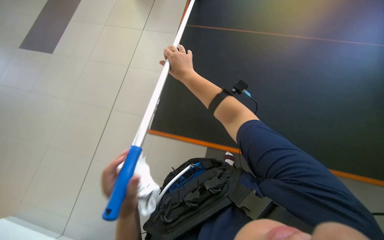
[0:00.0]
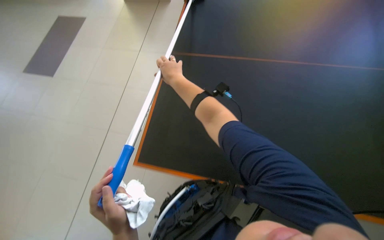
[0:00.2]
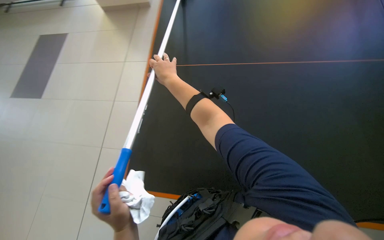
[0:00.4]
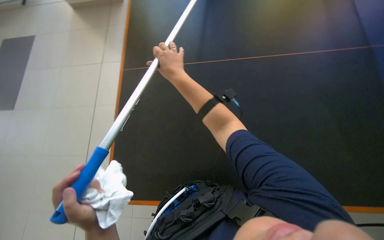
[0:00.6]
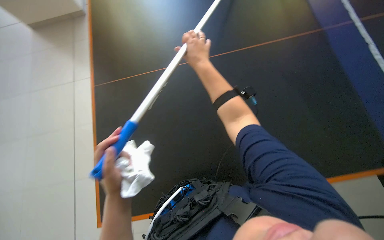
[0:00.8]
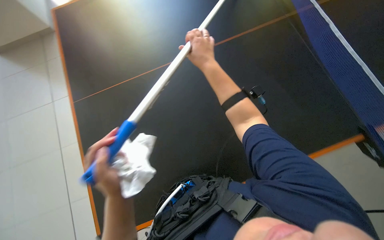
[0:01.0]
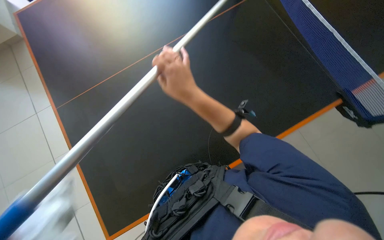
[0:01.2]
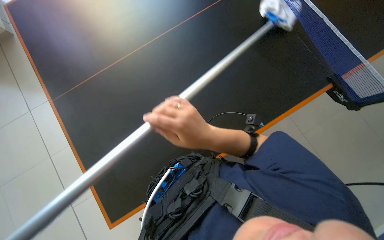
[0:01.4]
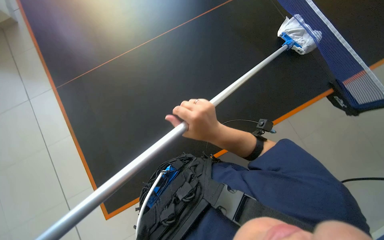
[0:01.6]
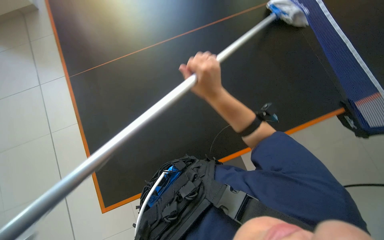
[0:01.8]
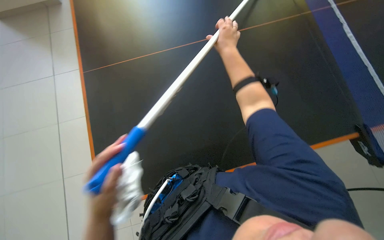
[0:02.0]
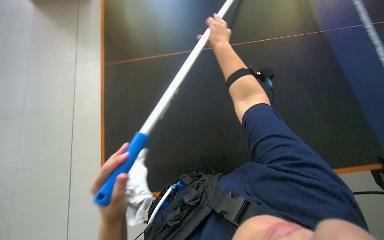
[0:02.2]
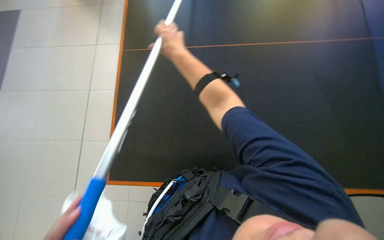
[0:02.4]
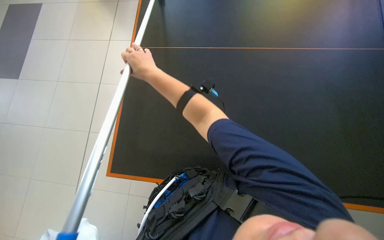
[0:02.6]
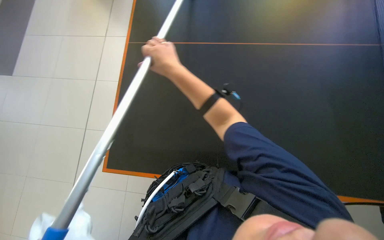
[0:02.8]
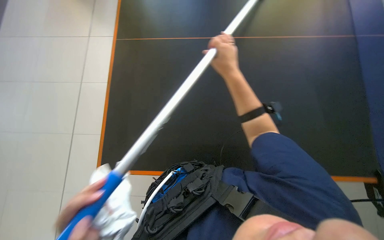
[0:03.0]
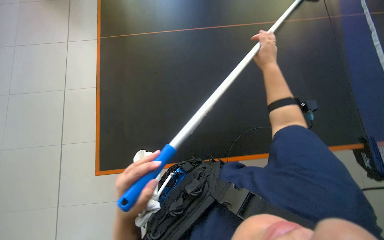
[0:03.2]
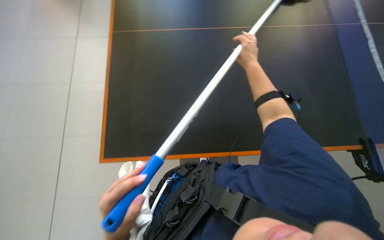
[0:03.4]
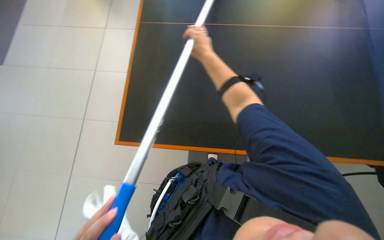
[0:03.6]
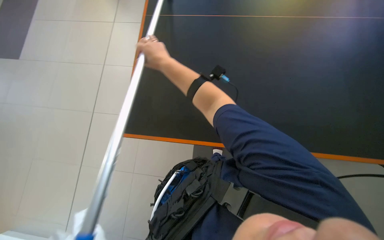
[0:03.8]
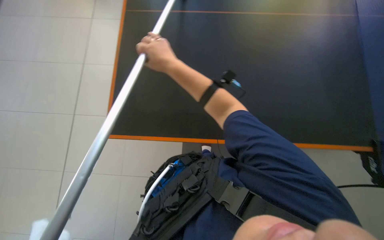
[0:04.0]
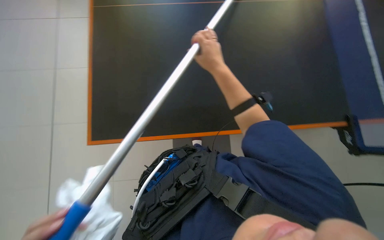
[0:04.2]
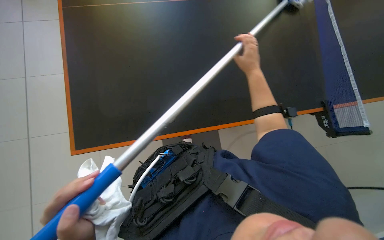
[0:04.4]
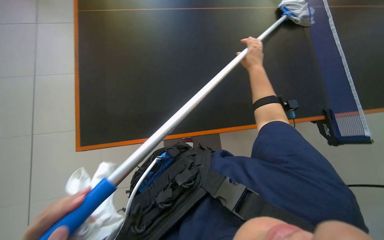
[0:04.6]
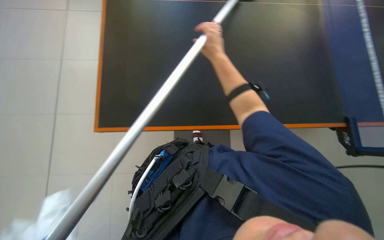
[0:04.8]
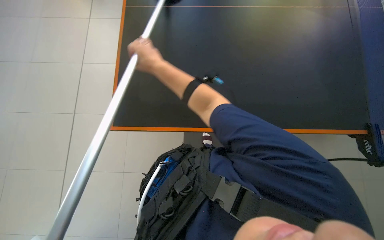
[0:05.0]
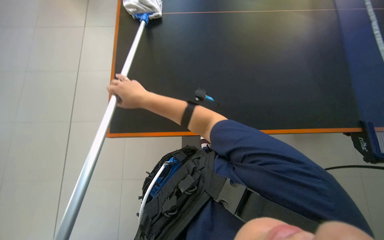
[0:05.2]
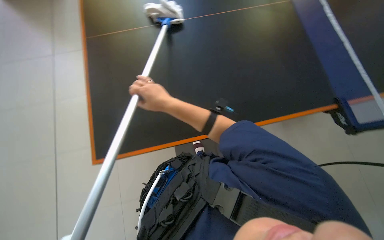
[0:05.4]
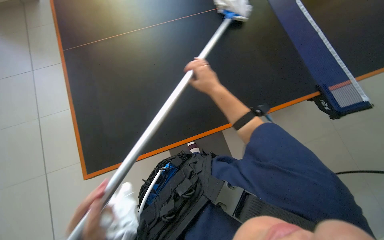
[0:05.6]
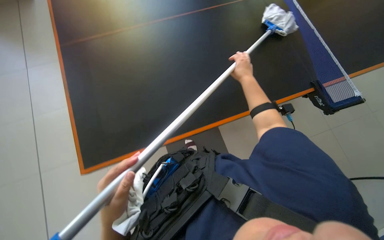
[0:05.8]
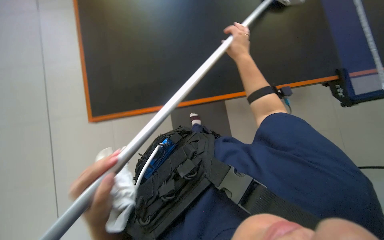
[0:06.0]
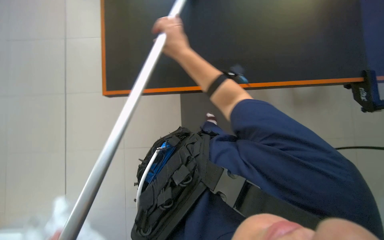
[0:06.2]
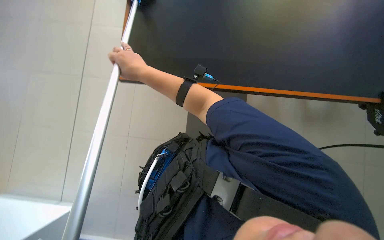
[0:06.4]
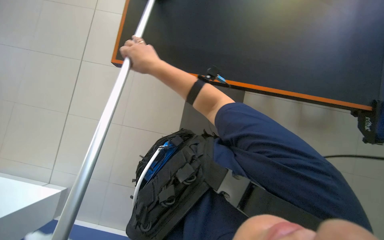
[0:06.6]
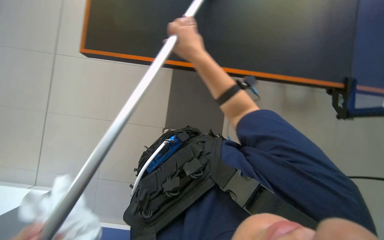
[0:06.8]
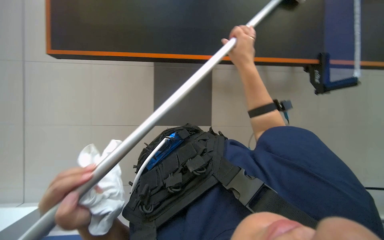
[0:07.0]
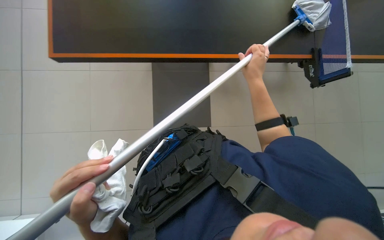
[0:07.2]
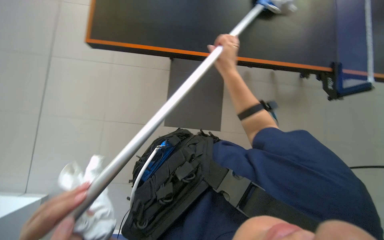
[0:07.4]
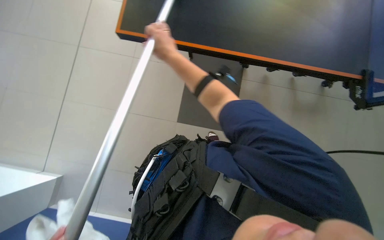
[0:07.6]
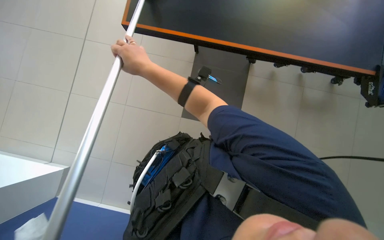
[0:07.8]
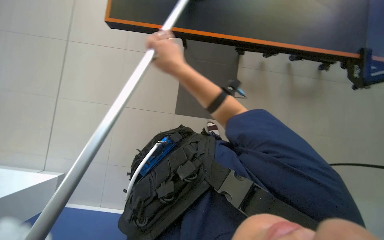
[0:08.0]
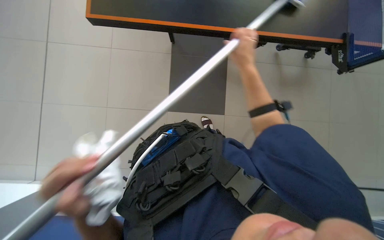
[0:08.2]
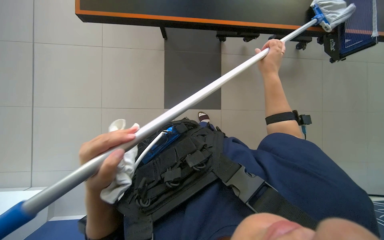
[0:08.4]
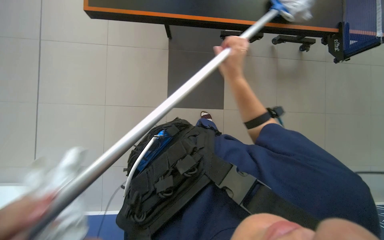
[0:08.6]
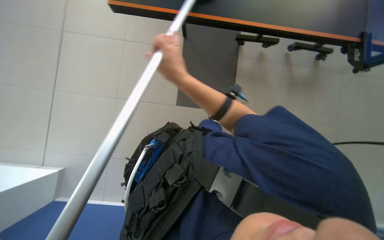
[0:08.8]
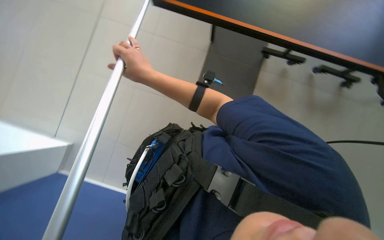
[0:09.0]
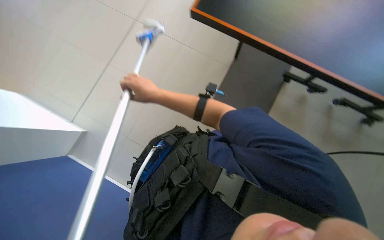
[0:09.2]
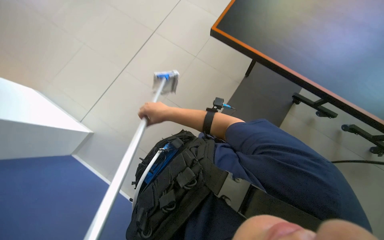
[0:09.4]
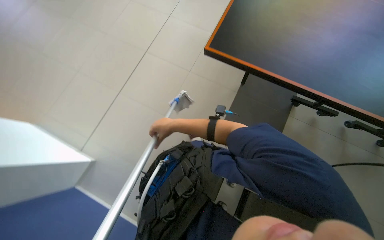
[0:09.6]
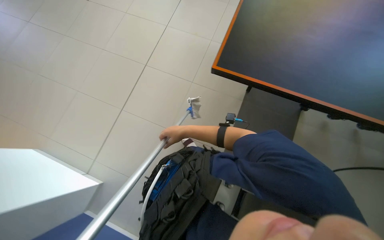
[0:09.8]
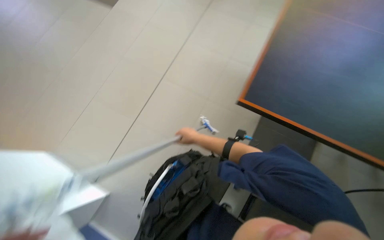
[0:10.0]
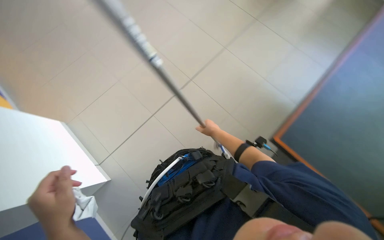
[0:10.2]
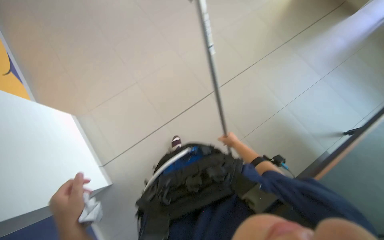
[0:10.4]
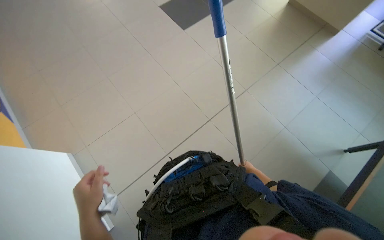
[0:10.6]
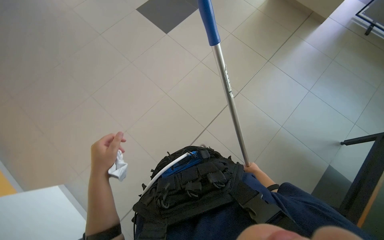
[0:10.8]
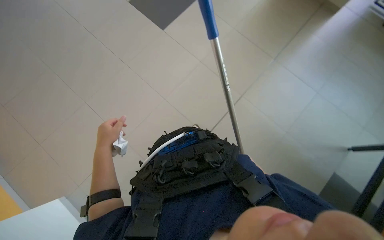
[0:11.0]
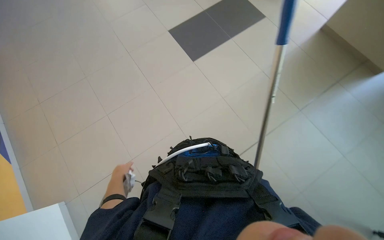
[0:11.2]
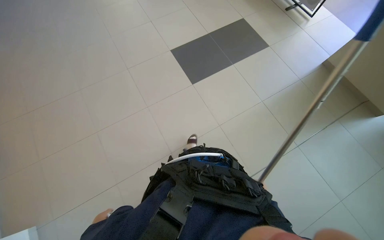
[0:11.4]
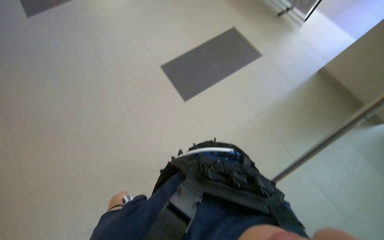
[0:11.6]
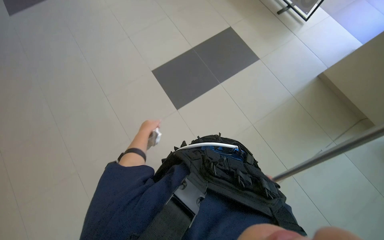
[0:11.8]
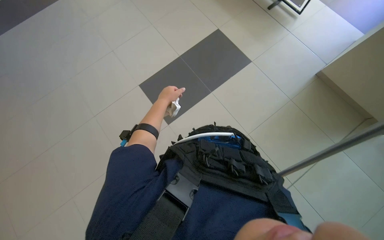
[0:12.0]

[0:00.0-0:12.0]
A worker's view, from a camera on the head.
Job: wiping surfaces.
The whole recording: Cleaning ping pong table with long-handled tool. The worker cleans the ping pong table surface with a long-handled tool.
0:00.0 to 0:01.6: The right hand shifts about 30 cm to the right and down the picture.
0:01.6 to 0:03.0: The right hand goes some 15 cm to the right and up the picture.
0:03.0 to 0:04.4: The wearer's head swings about 15 degrees to the right. The right hand swings left and right, approximately 35 cm each way, with 2 reversals.
0:04.4 to 0:06.0: The right hand reaches about 35 cm to the left, then returns.
0:07.6 to 0:09.0: The right hand swings left and right, approximately 35 cm each way, with 2 reversals.
0:09.0 to 0:10.4: The head turns to the left by about 45 degrees. The view tilts some 15 degrees upward.
0:10.4 to 0:12.0: The wearer looks about 15 degrees further to the left.

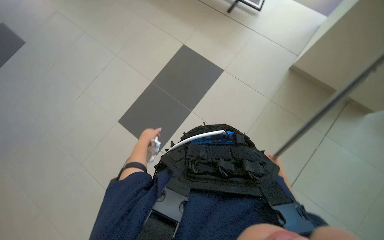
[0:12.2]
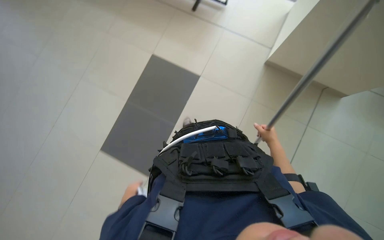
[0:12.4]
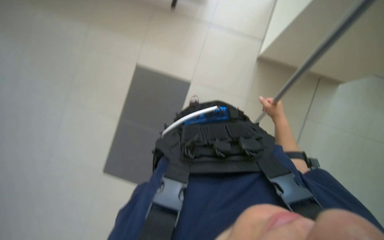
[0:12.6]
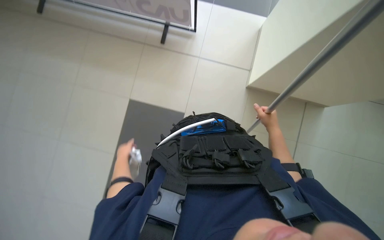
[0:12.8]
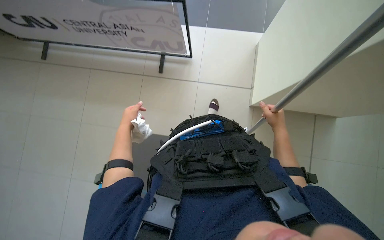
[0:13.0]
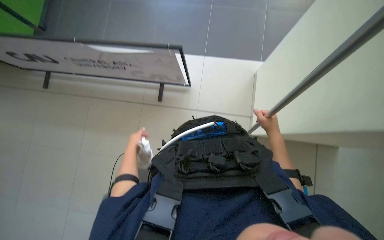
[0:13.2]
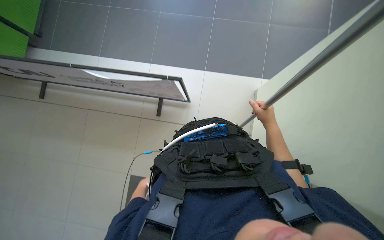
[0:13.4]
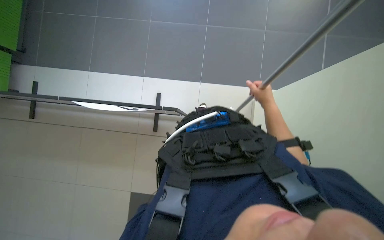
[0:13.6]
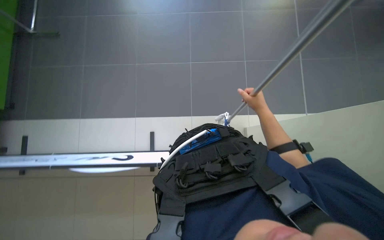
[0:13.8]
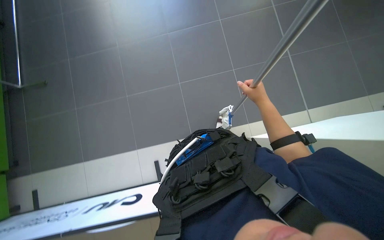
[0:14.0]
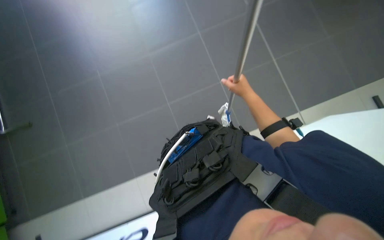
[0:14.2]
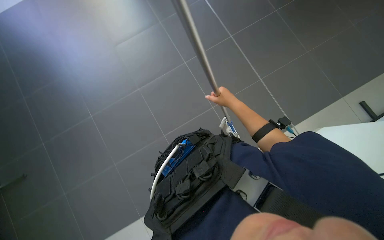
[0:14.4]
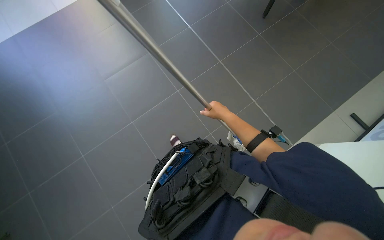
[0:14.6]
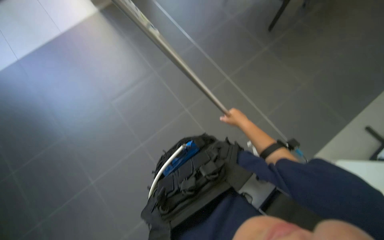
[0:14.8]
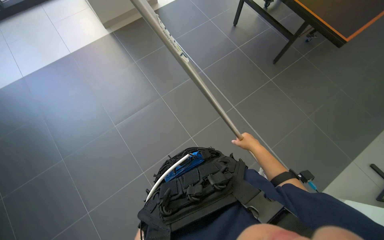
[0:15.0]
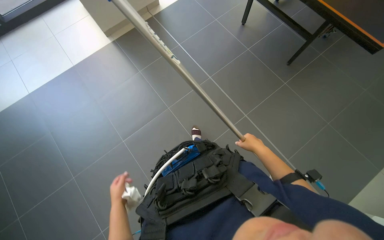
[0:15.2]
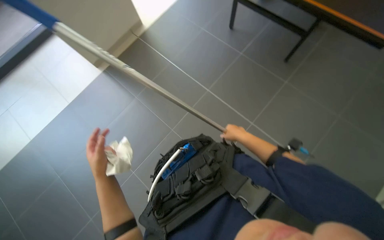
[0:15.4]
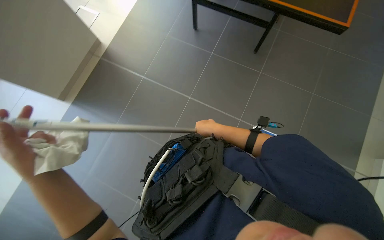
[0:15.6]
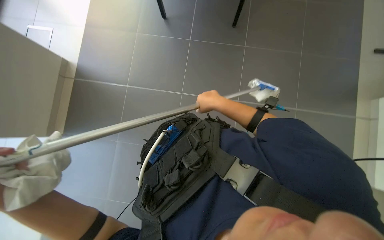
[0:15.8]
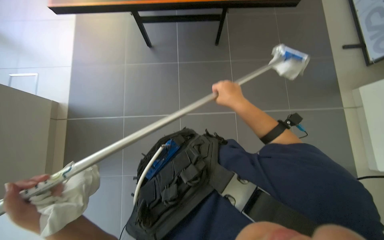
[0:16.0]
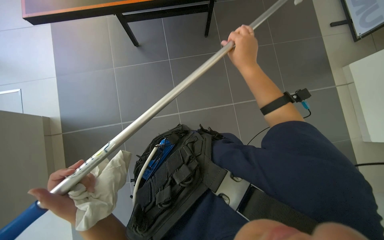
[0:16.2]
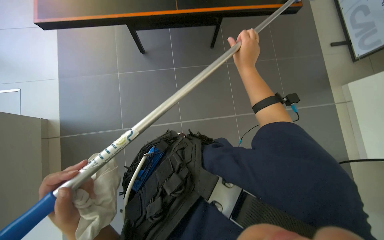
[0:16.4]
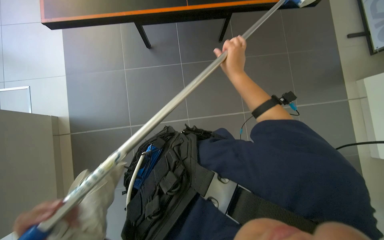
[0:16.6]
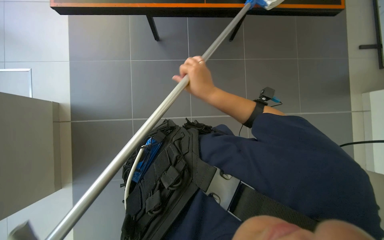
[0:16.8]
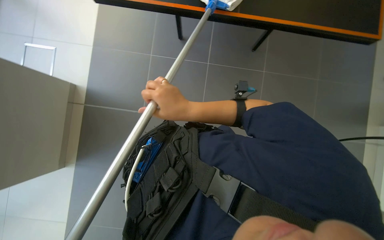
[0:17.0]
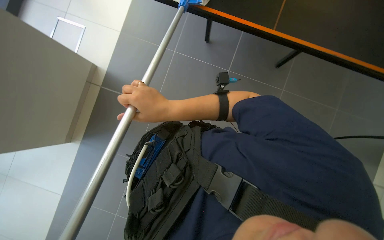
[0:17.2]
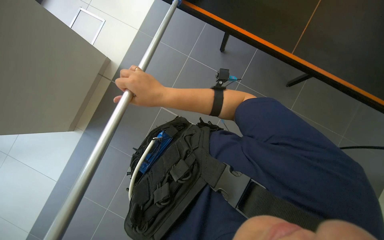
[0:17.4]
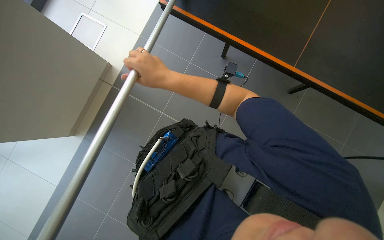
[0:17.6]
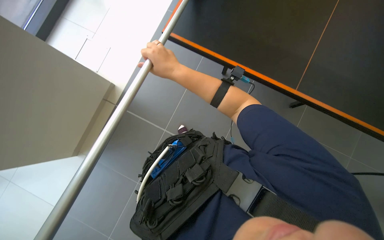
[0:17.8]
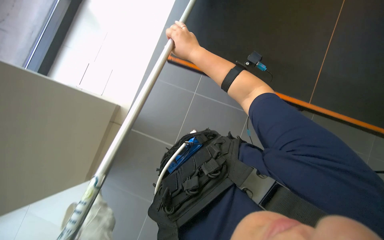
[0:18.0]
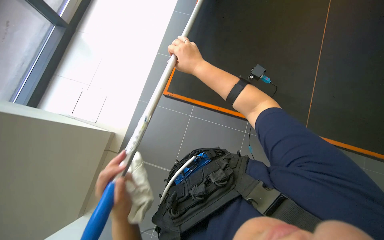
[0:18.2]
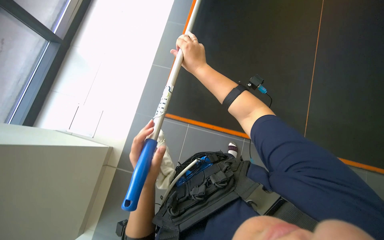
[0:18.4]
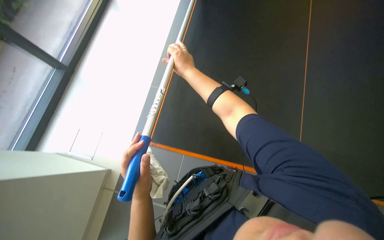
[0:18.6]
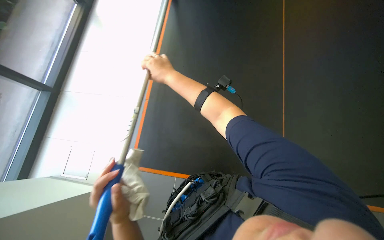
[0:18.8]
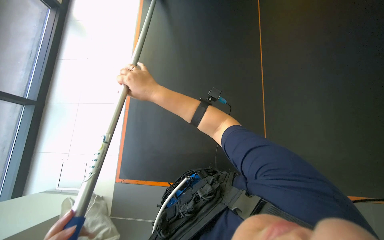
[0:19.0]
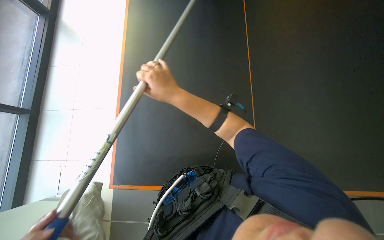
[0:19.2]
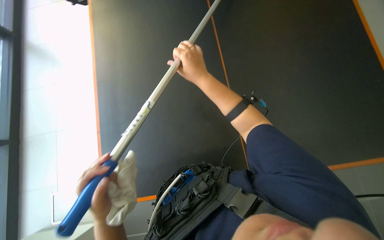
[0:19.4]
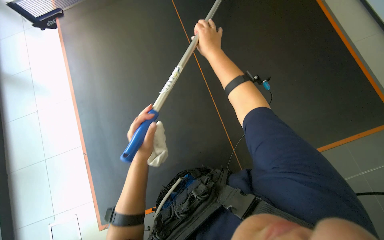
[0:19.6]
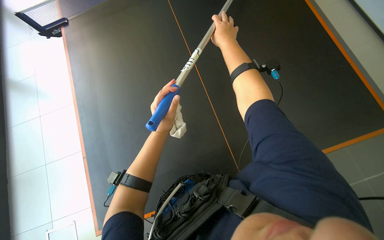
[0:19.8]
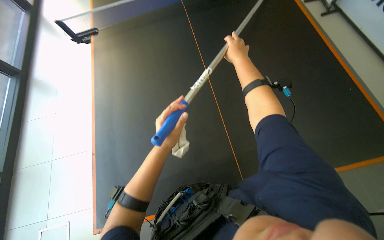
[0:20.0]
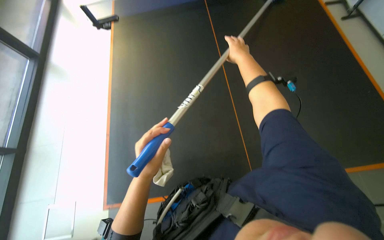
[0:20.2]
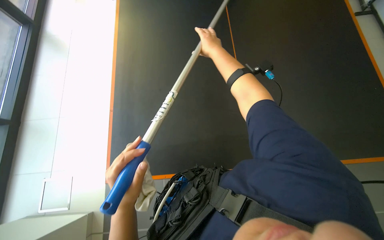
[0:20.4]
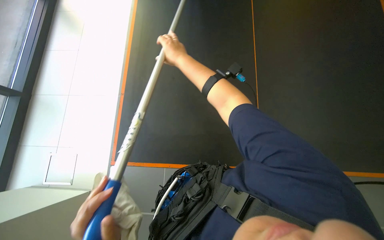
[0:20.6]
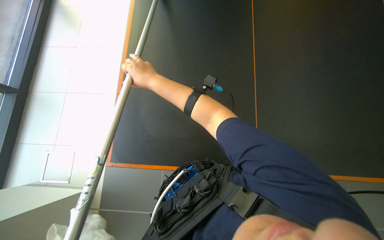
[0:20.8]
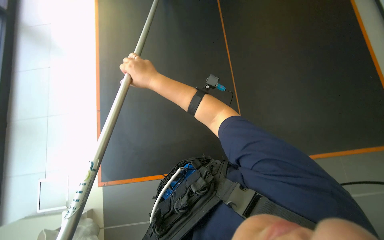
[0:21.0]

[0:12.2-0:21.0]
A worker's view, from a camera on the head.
Job: wiping surfaces.
The whole recording: Cleaning ping pong table with long-handled tool. The worker cleans the ping pong table surface with a long-handled tool.
0:12.2 to 0:13.6: The wearer's head swings about 20 degrees to the right. The camera pitches upward, by roughly 20 degrees.
0:13.6 to 0:15.2: The view tilts about 30 degrees upward.
0:15.2 to 0:16.6: The right hand moves up the picture and to the left, roughly 25 cm.
0:16.6 to 0:18.0: The view swings some 20 degrees to the left. The right hand goes about 15 cm to the left.
0:19.6 to 0:21.0: The right hand travels down the picture and to the left by about 20 cm.
